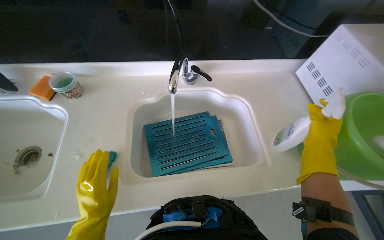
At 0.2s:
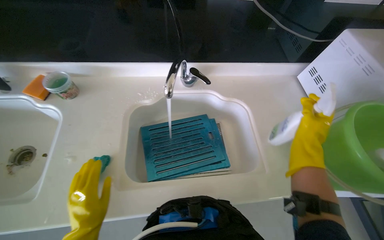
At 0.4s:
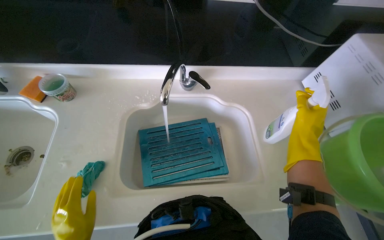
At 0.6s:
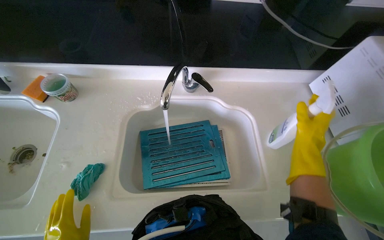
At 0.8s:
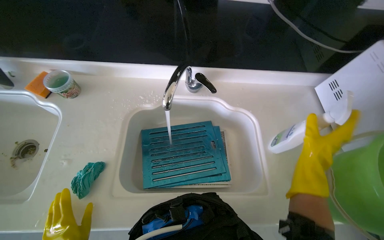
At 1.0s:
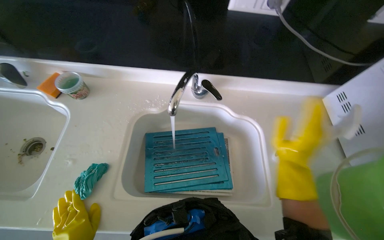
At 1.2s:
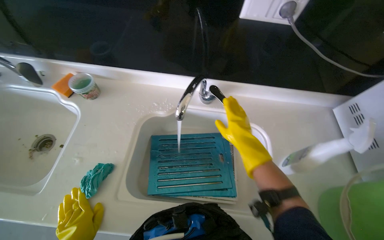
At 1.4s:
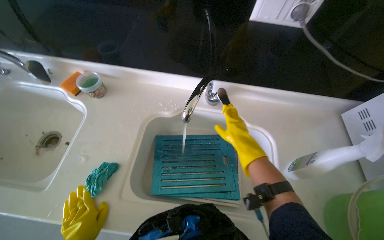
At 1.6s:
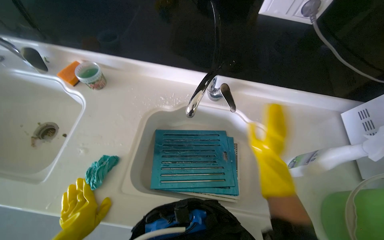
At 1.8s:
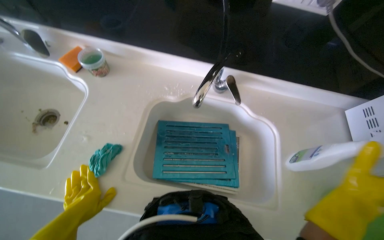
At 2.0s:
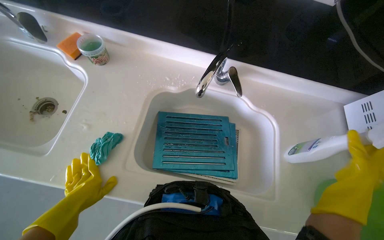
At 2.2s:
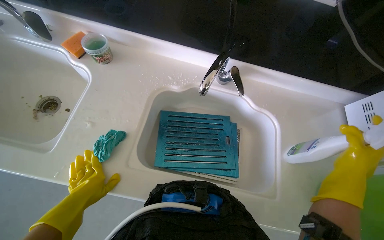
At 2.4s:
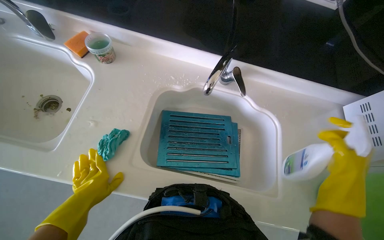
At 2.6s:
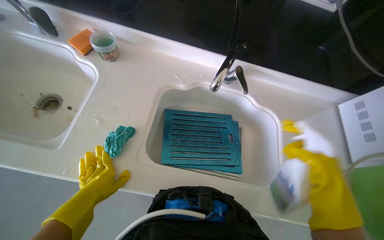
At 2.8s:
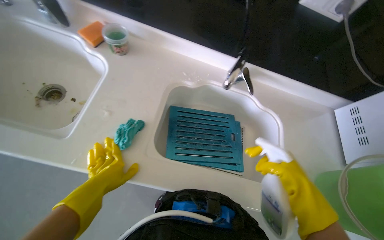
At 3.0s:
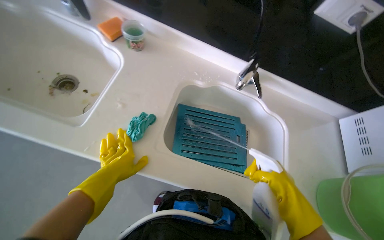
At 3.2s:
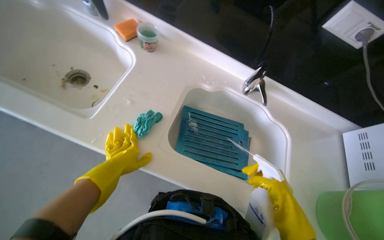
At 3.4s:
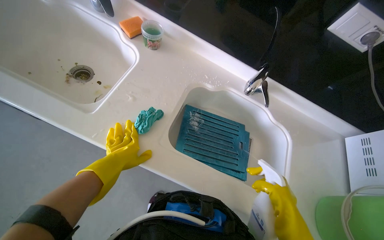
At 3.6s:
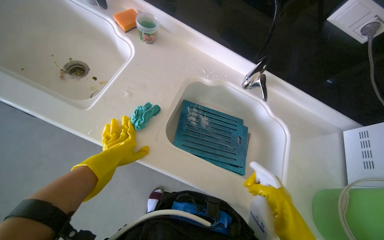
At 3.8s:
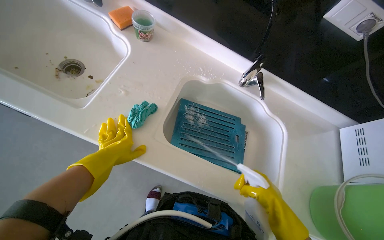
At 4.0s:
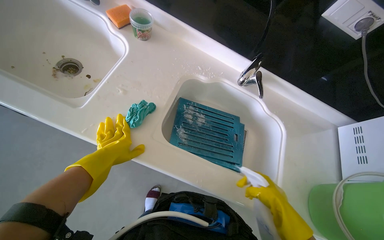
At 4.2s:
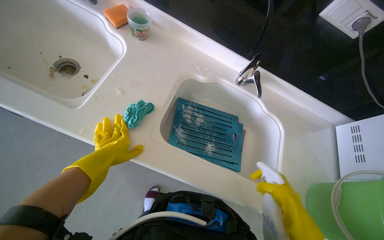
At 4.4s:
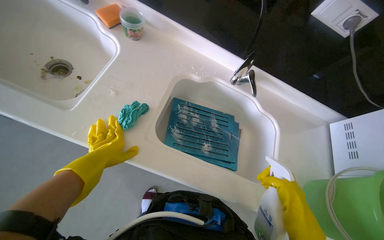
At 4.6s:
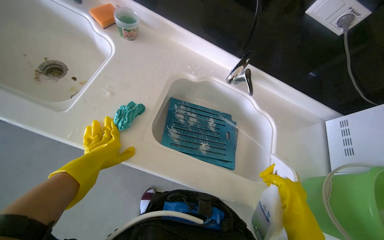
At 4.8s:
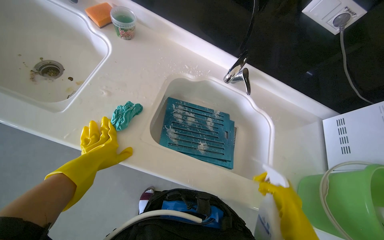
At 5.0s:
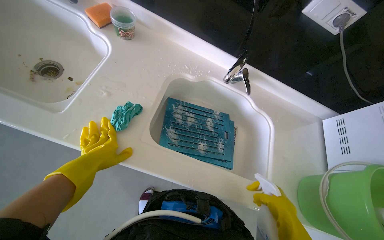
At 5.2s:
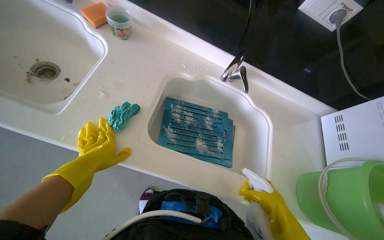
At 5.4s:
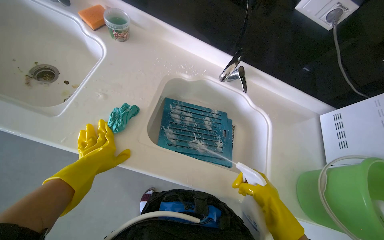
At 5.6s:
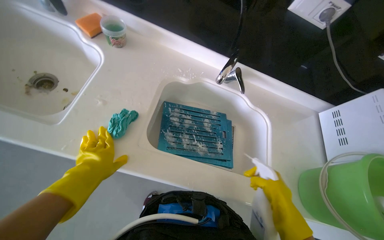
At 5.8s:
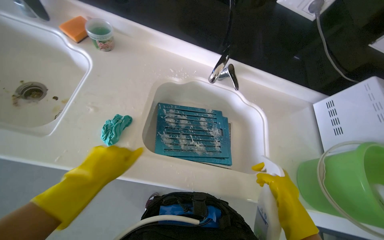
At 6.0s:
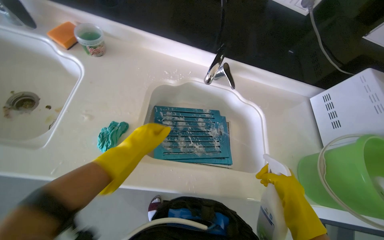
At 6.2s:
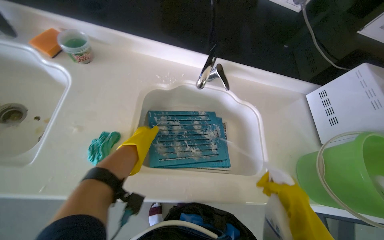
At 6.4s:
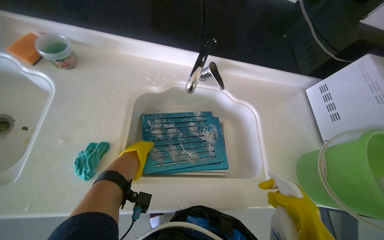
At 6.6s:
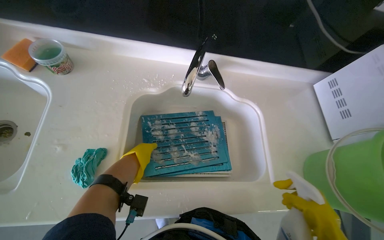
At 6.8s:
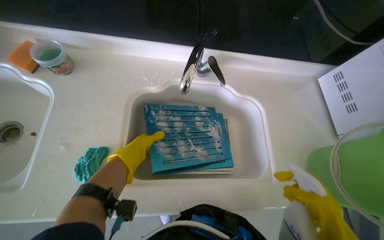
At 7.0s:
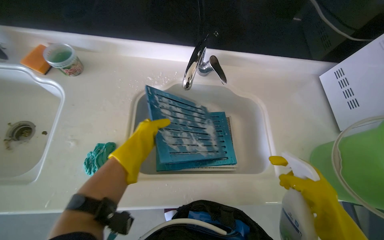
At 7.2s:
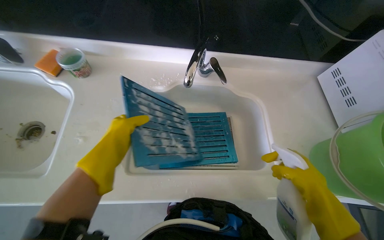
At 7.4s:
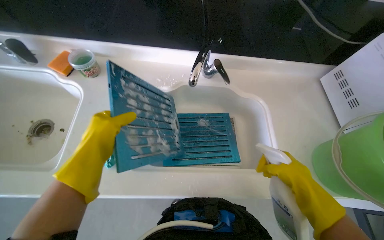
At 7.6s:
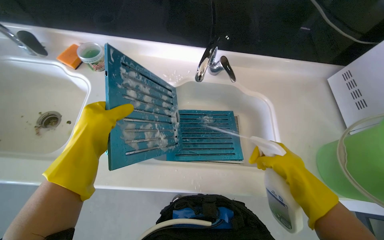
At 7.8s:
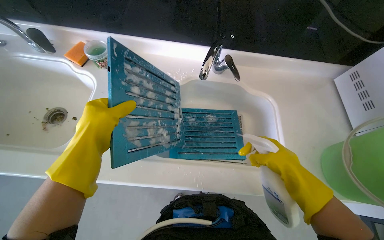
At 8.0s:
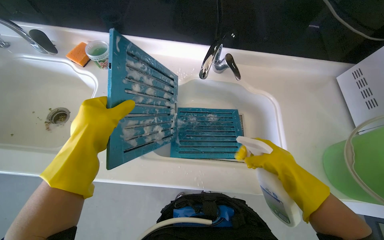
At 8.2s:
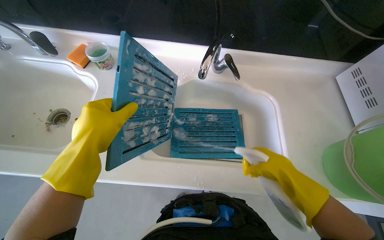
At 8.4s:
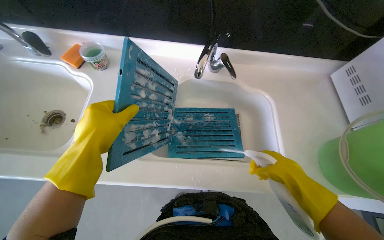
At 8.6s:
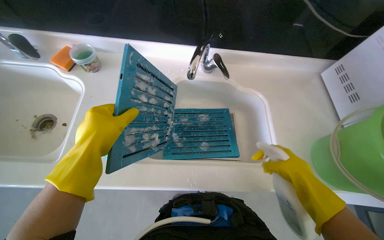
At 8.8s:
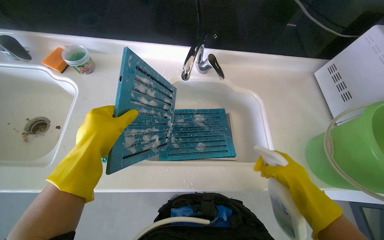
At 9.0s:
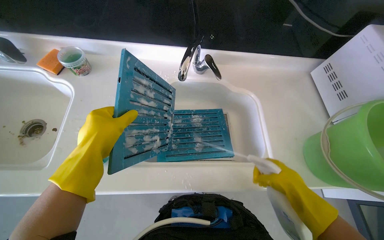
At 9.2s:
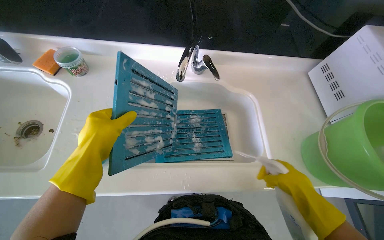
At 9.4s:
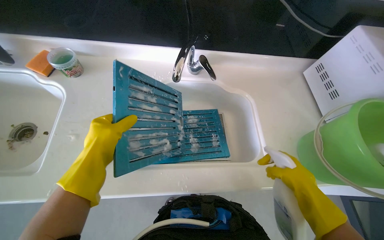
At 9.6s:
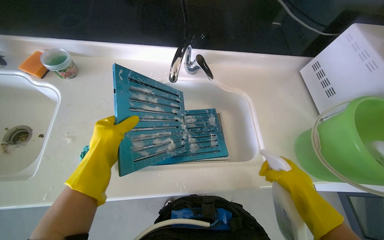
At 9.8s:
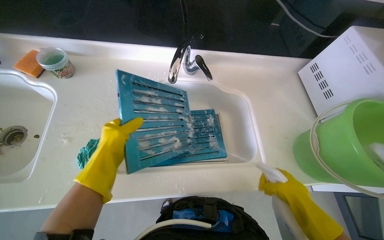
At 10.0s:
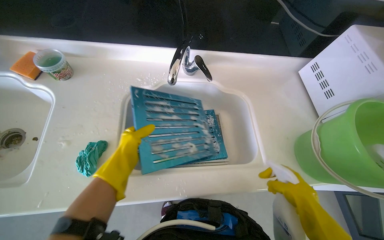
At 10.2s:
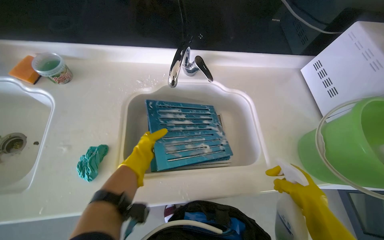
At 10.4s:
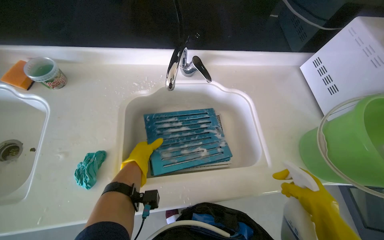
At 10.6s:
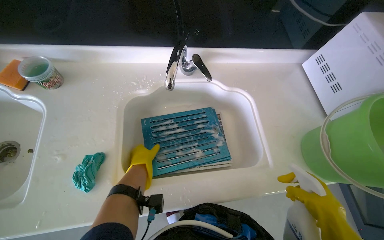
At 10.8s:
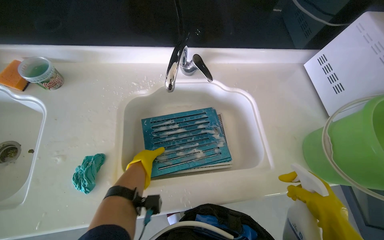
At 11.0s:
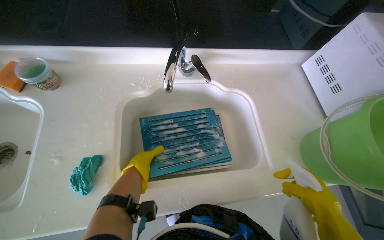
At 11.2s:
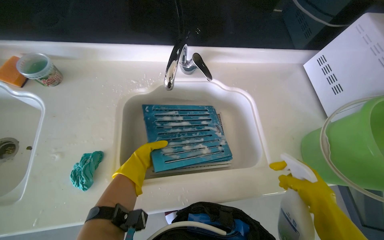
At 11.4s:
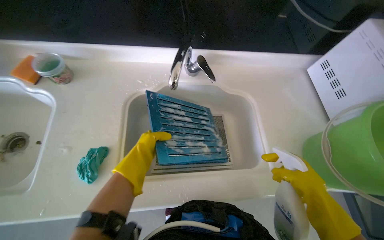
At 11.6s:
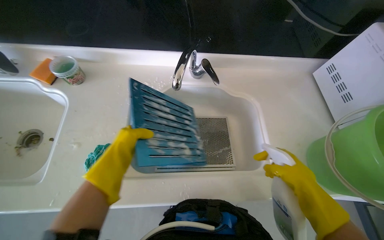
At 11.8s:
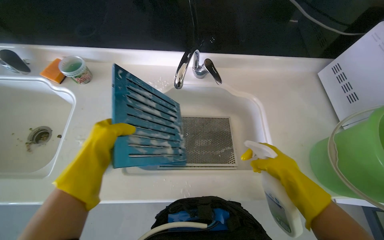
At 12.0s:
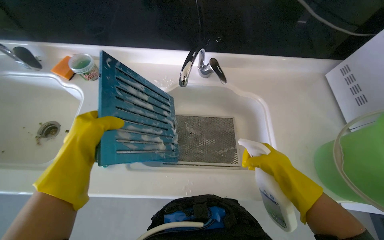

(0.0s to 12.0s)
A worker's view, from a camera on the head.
Job: cleaning kitchen.
The whole recording: Cleaning range hood filters. The worker places range hood filters in the sink, removes additional filters from the hood, and sprays them with cleaning solution.
0.0s - 1.6s: The right hand heads to the left, covering roughly 10 cm.
1.6s - 3.0s: The right hand heads down the picture, covering approximately 15 cm, and moves approximately 20 cm nearer to the camera and comes back.
3.0s - 4.4s: The hands stay close to where they were, moving slightly.
4.4s - 6.0s: The left hand moves to the right, some 15 cm.
6.0s - 7.6s: The left hand is displaced nearer to the camera by about 15 cm.
7.6s - 9.0s: The hands work in one place, with small movements.
9.0s - 10.4s: The left hand heads farther from the camera, covering some 25 cm.
10.4s - 12.0s: The right hand goes roughly 10 cm up the picture, while the left hand heads nearer to the camera, covering about 25 cm.

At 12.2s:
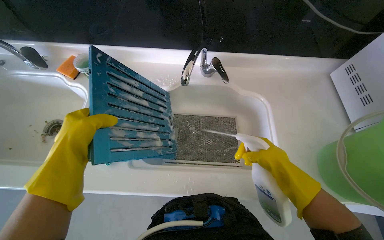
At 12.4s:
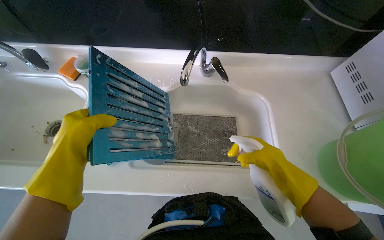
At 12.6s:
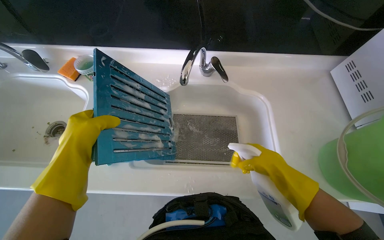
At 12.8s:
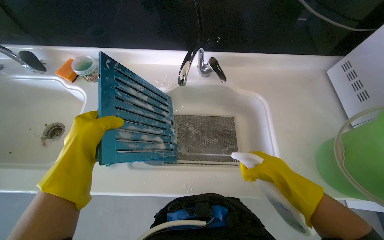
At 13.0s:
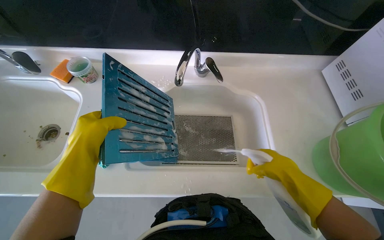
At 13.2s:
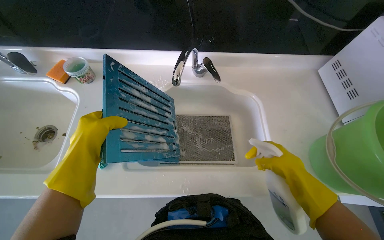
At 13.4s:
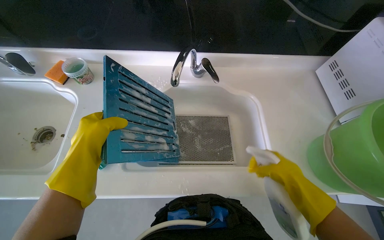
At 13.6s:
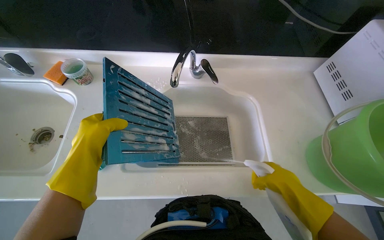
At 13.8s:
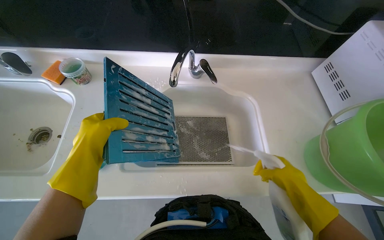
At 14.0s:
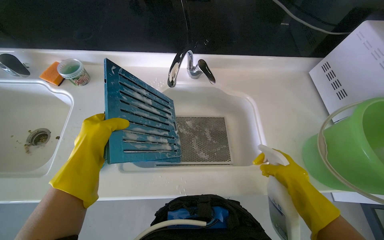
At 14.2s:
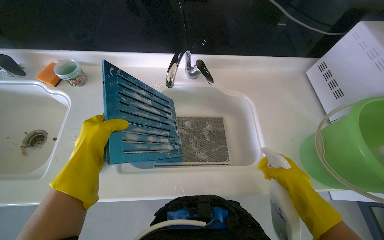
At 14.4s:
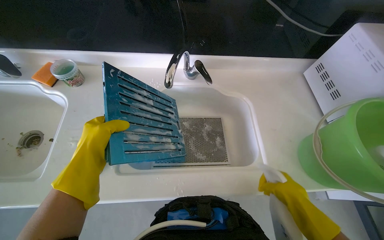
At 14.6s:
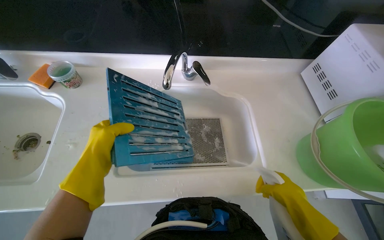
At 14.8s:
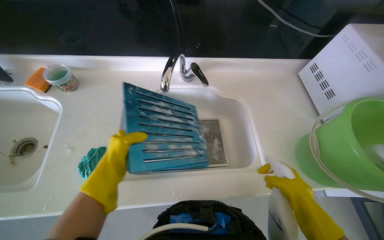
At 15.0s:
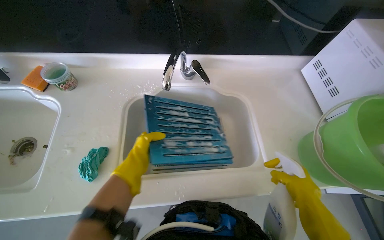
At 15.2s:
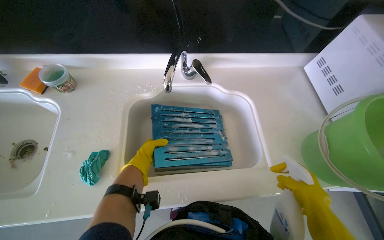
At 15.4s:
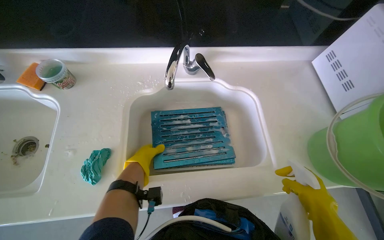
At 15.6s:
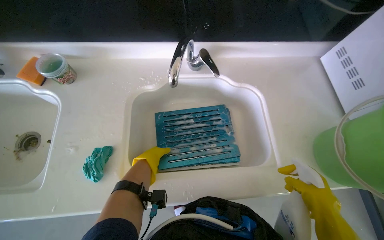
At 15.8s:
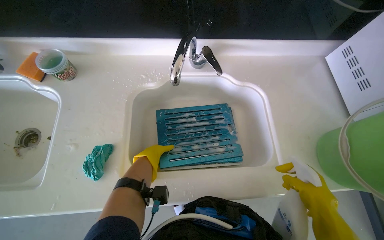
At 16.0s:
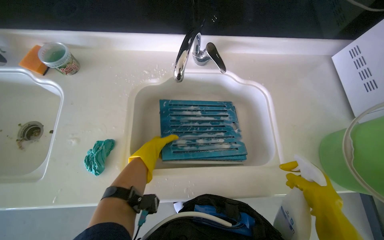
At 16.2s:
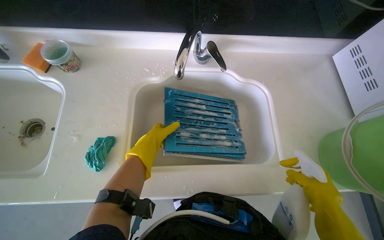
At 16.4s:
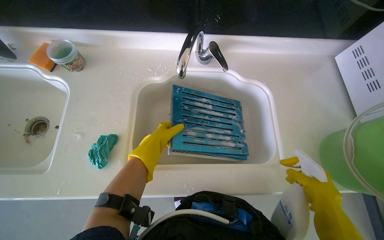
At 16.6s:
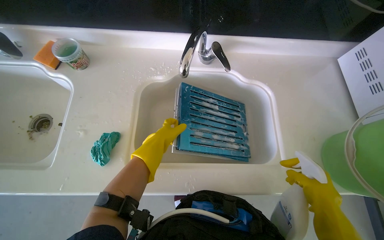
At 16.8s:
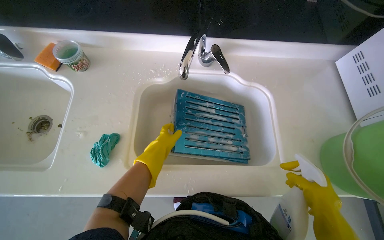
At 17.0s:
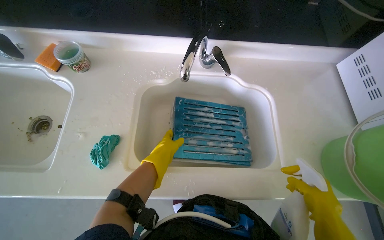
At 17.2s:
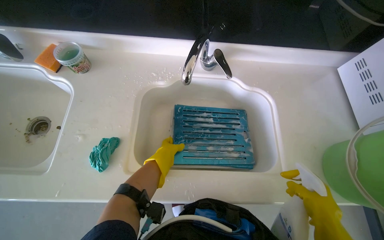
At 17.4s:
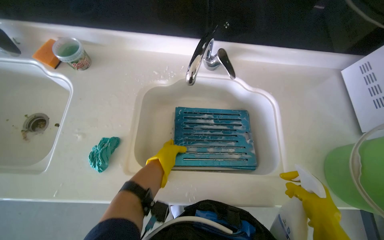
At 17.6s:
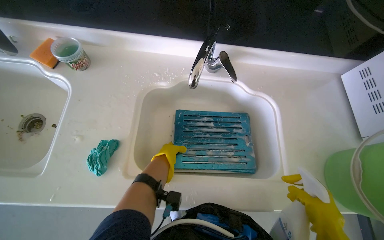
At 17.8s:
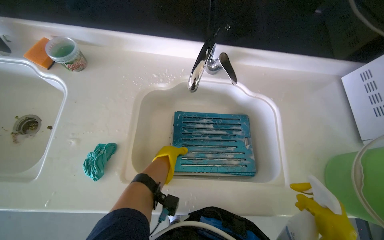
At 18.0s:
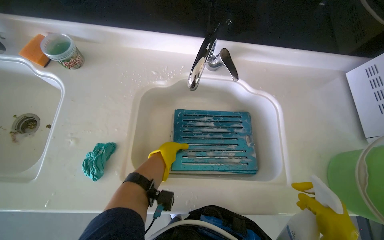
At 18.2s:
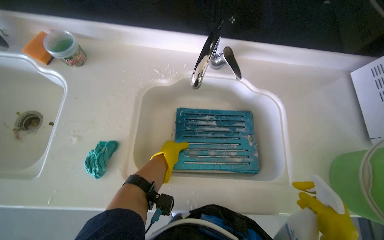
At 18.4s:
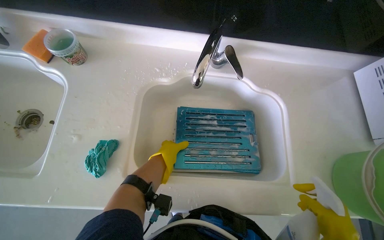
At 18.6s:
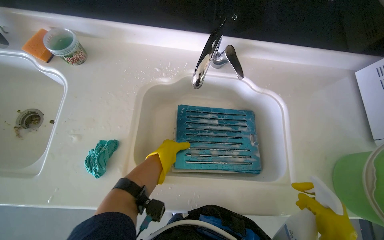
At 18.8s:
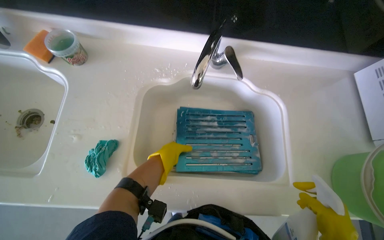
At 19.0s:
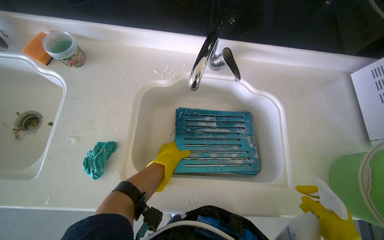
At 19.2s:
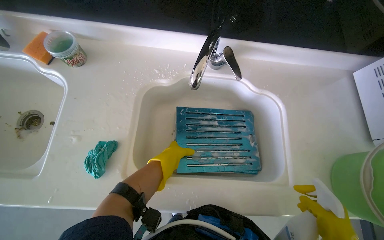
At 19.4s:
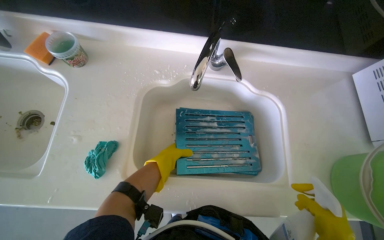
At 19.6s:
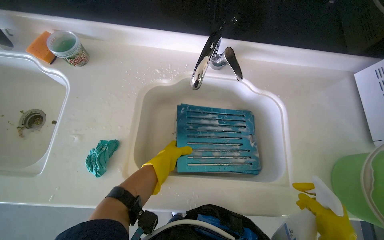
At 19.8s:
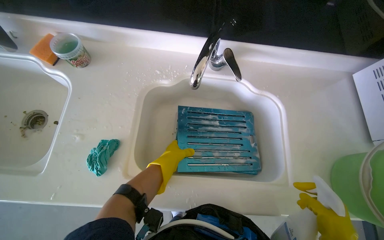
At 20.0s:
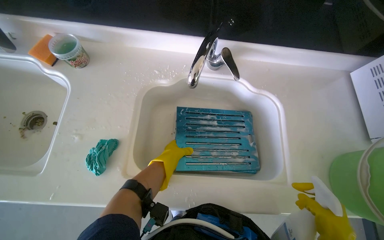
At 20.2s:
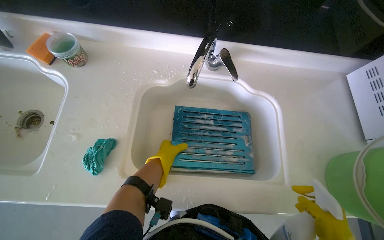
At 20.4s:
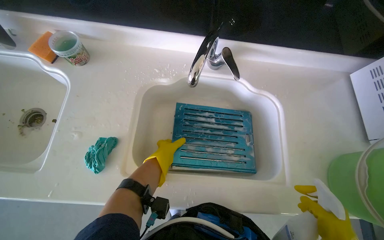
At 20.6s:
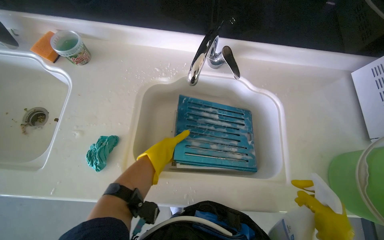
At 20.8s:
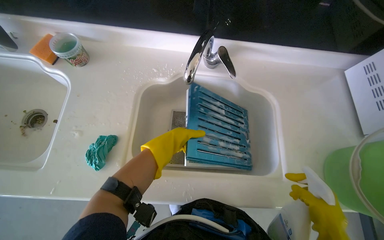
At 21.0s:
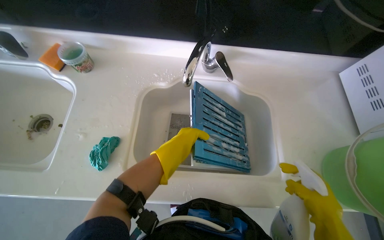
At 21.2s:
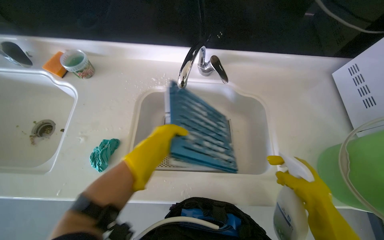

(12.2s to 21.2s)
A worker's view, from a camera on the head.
Job: cleaning kitchen.
The whole recording: Cleaning range hood filters. The worker places range hood filters in the sink, removes additional filters from the hood, and sprays them with cleaning solution.
12.2s - 13.8s: The hands stay close to where they were, moving slightly.
13.8s - 15.2s: The left hand heads farther from the camera, covering roughly 25 cm.
15.2s - 16.6s: The hands stay close to where they were, moving slightly.
19.8s - 21.2s: The left hand heads nearer to the camera, covering roughly 20 cm.
